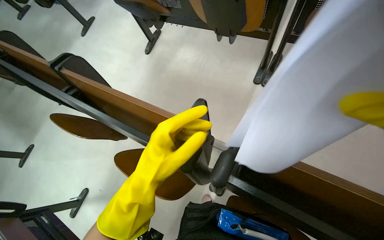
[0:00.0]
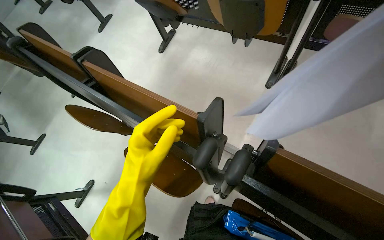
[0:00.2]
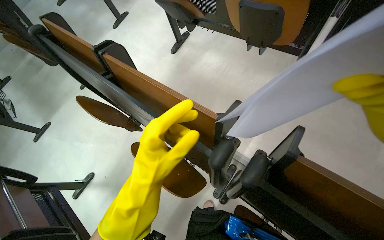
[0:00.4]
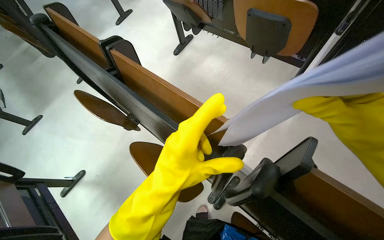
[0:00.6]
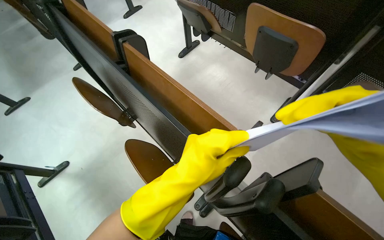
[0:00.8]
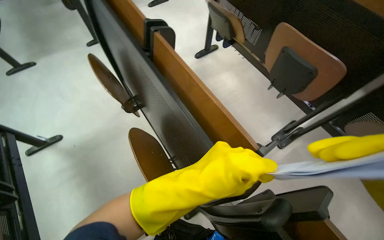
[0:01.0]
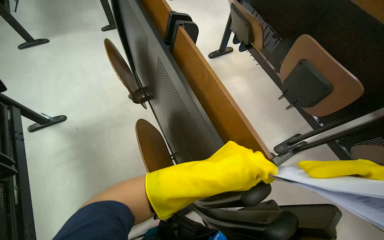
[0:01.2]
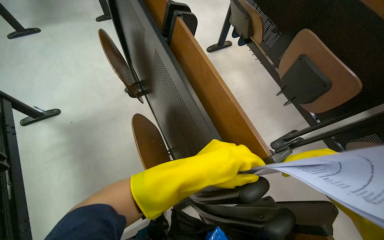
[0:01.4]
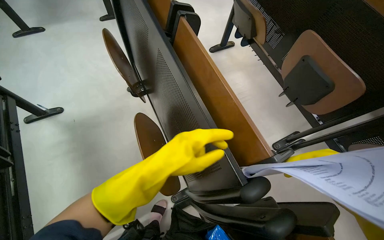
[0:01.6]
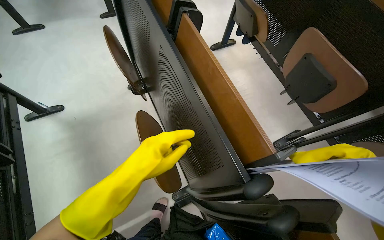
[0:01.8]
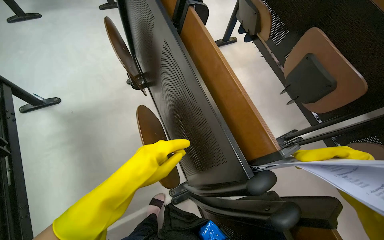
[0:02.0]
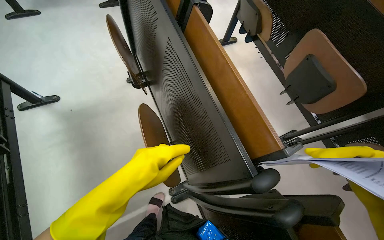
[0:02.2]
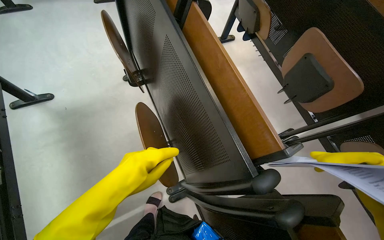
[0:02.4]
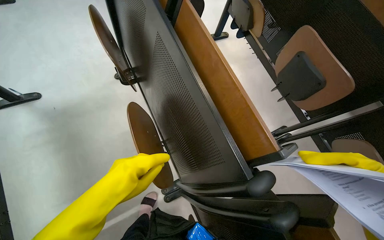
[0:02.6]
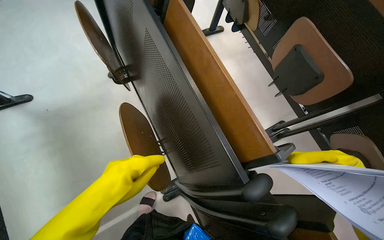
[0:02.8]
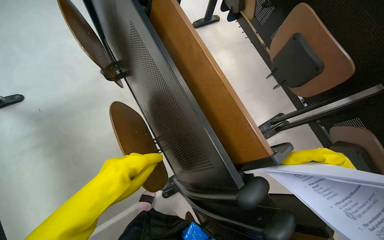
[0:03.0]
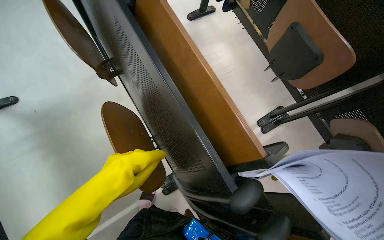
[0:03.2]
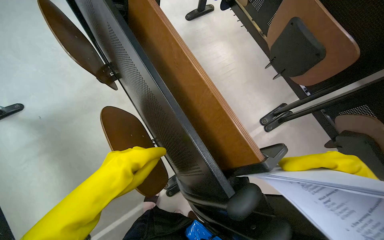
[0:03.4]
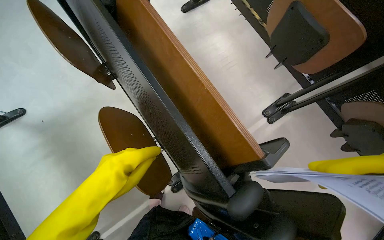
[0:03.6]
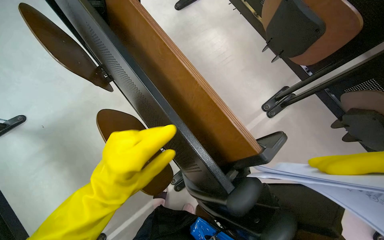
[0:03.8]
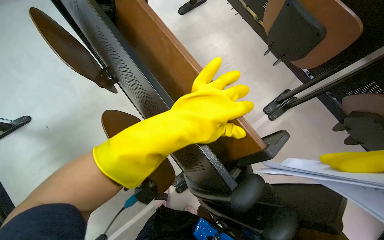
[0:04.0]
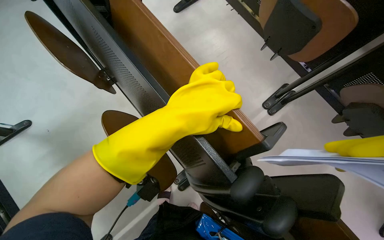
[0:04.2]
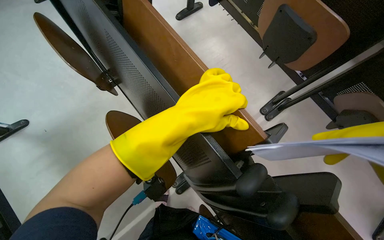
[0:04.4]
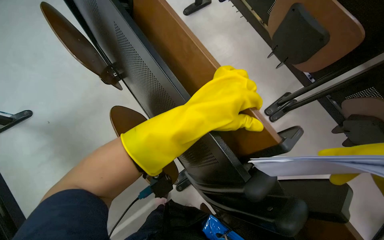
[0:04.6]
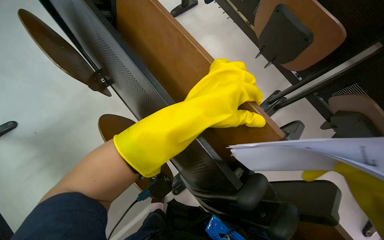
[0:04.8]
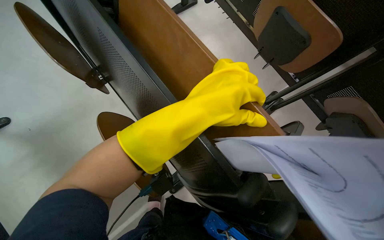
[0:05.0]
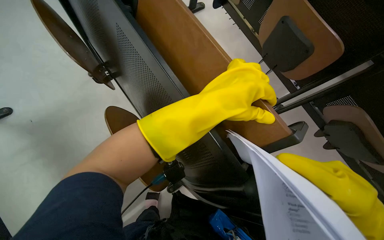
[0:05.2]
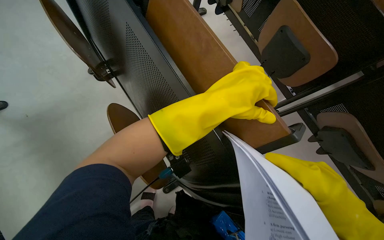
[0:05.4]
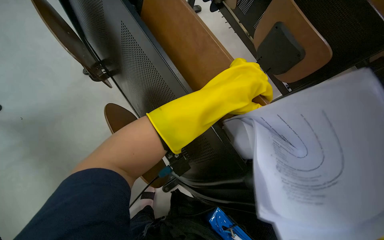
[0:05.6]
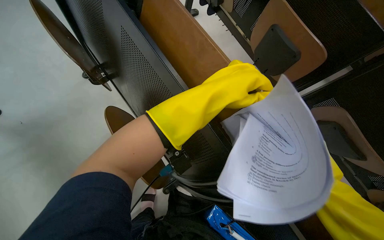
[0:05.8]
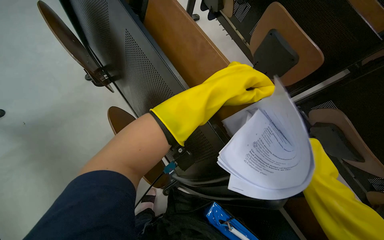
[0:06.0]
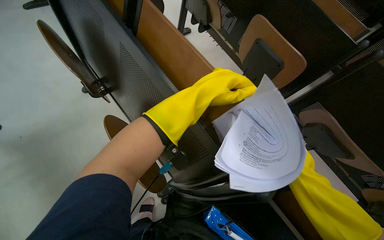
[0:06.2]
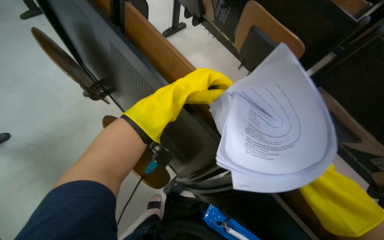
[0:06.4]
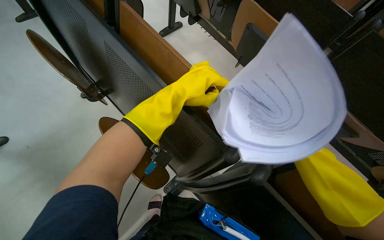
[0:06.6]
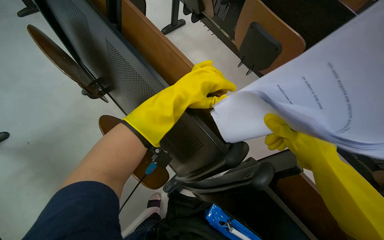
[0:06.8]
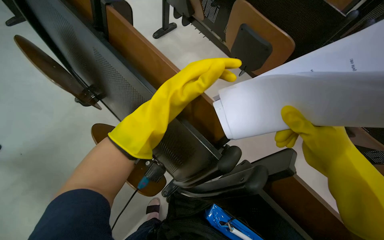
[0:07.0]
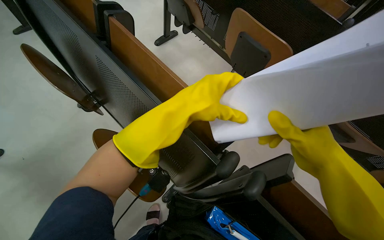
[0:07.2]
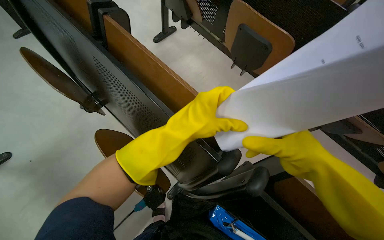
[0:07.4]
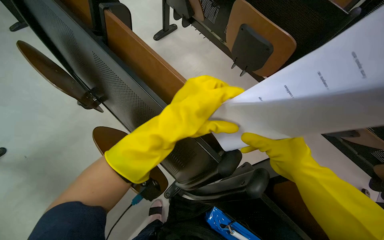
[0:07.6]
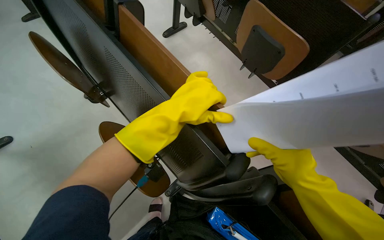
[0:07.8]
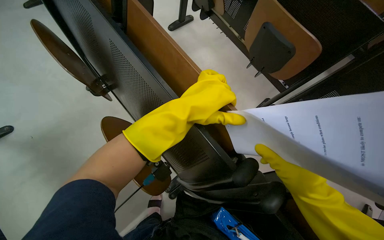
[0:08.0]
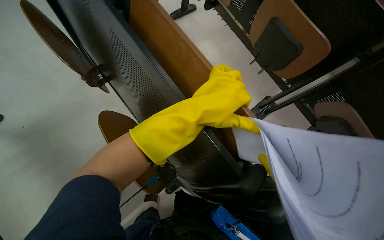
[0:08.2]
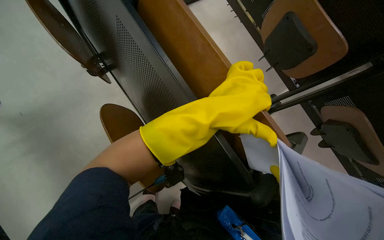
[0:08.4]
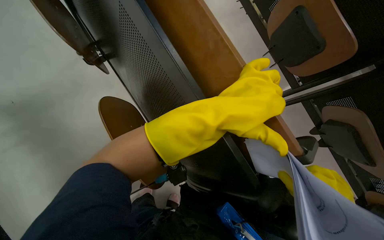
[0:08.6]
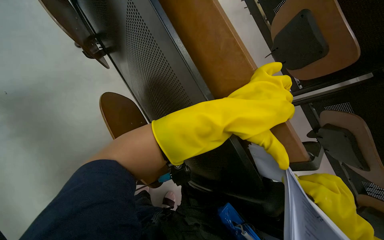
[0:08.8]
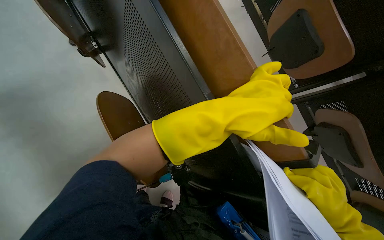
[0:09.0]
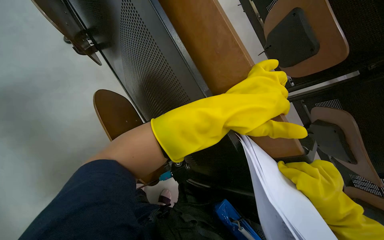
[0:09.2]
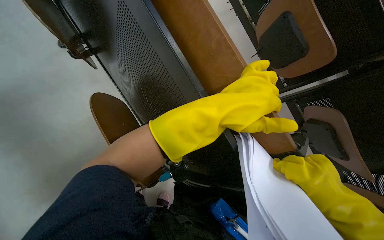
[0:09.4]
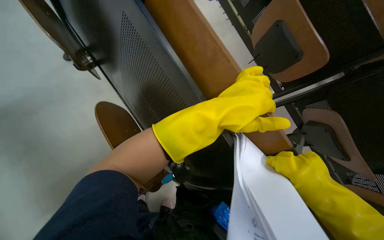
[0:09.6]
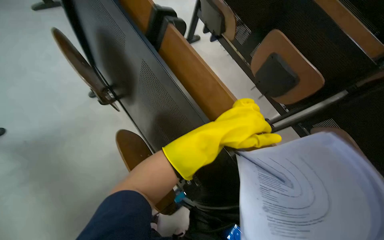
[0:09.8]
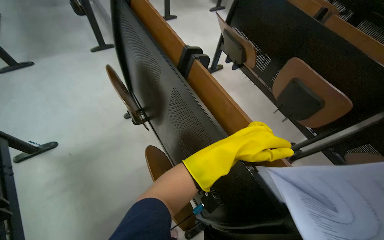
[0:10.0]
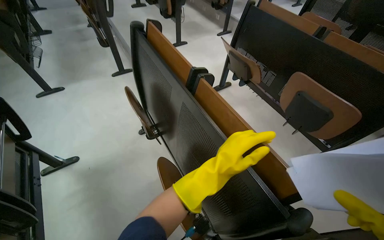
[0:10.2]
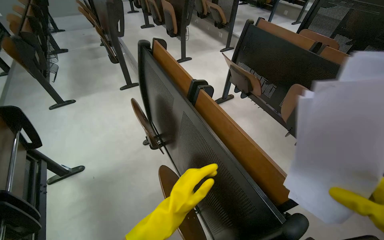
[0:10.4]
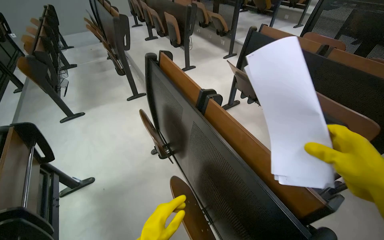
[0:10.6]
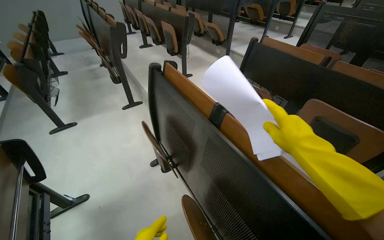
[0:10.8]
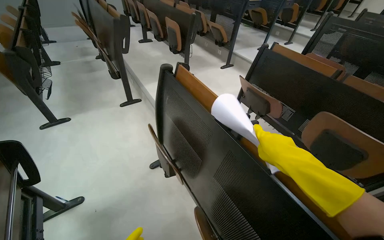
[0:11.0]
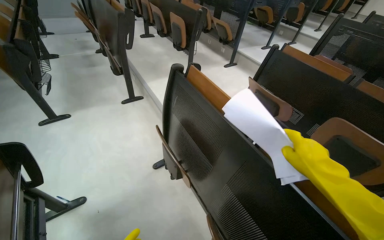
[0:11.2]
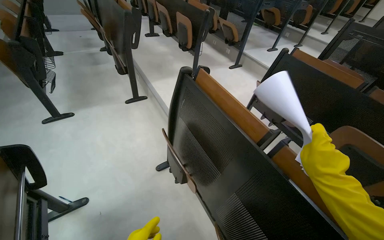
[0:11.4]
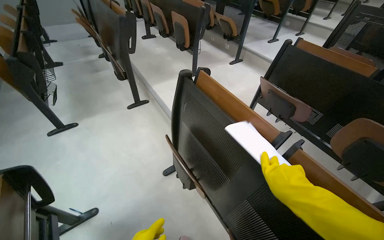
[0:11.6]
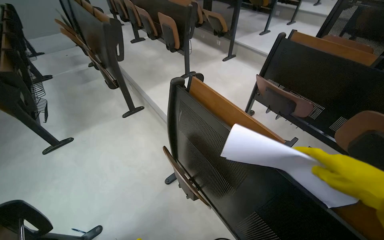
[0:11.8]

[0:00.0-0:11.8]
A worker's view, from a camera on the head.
Job: organizing items.
The whole recording: Picking up papers from desks. The worker picks up papers from the classroom desks.
0:00.0 to 0:01.4: The scene turns roughly 40 degrees clockwise in the picture.
0:01.4 to 0:03.0: The left hand heads to the left, covering about 20 cm.
0:03.0 to 0:04.4: The left hand shifts roughly 25 cm up the picture and to the right.
0:06.0 to 0:07.4: The left hand moves down the picture, some 10 cm.
0:08.8 to 0:10.4: The camera is aimed roughly 15 degrees further to the left. The view tips upward by some 35 degrees.
0:10.4 to 0:11.8: The wearer moves approximately 50 cm.

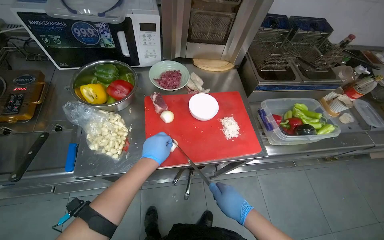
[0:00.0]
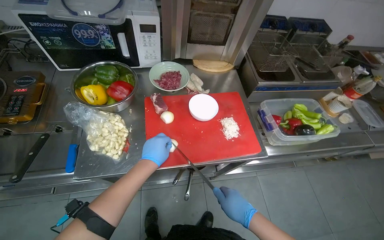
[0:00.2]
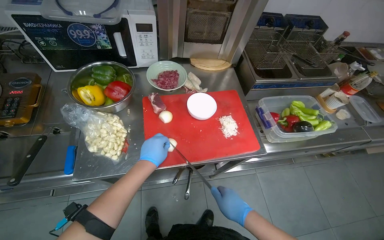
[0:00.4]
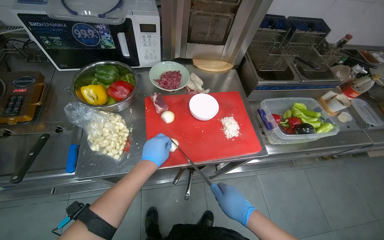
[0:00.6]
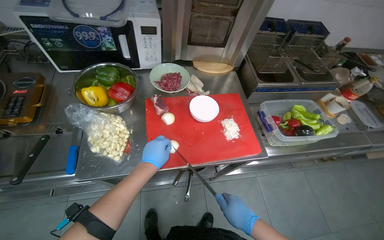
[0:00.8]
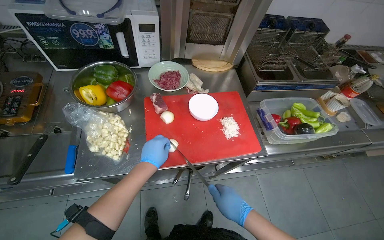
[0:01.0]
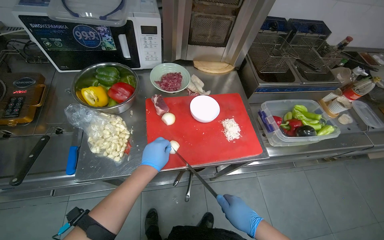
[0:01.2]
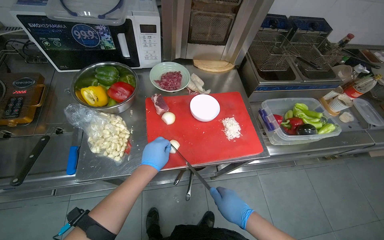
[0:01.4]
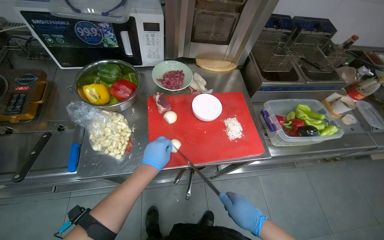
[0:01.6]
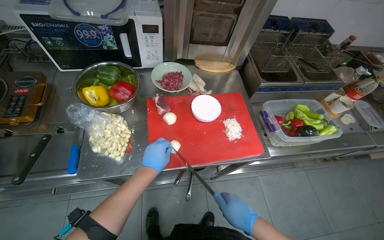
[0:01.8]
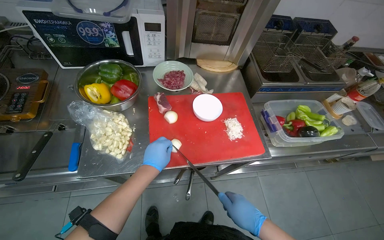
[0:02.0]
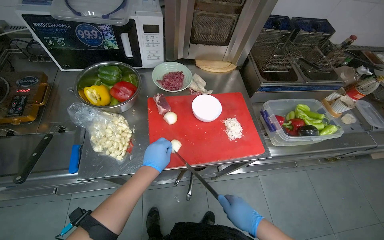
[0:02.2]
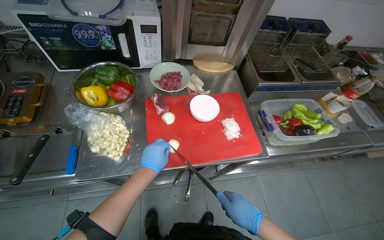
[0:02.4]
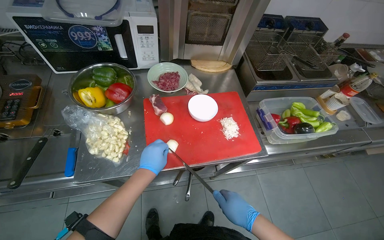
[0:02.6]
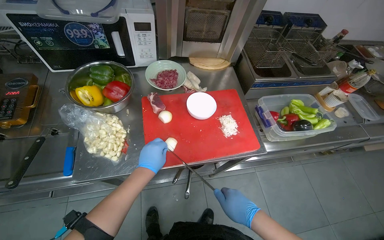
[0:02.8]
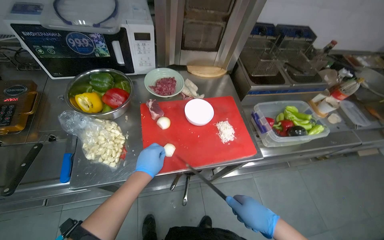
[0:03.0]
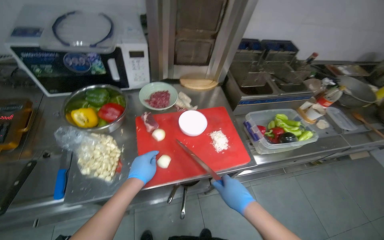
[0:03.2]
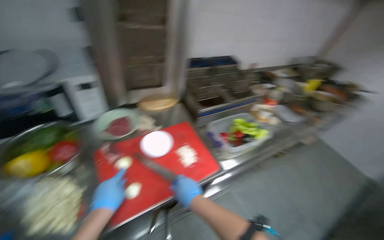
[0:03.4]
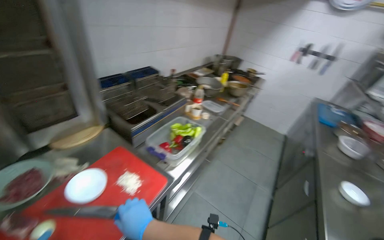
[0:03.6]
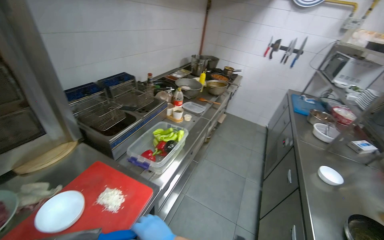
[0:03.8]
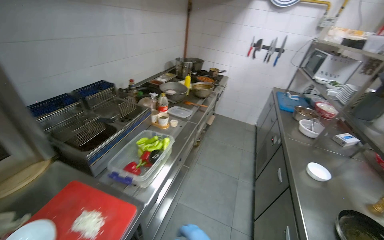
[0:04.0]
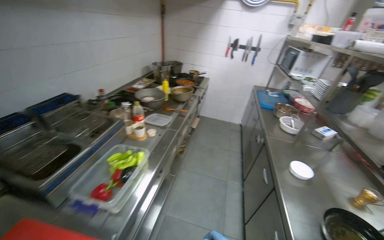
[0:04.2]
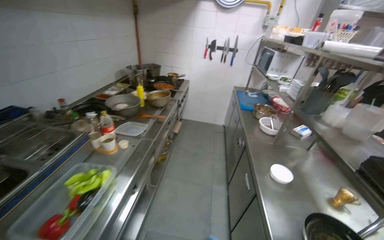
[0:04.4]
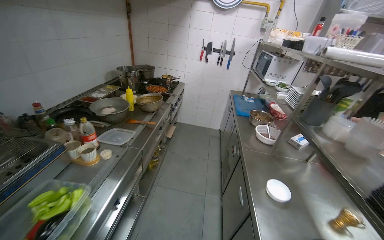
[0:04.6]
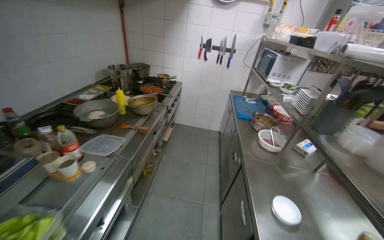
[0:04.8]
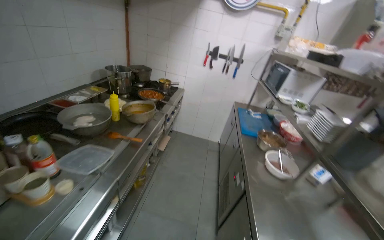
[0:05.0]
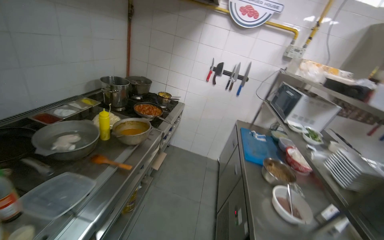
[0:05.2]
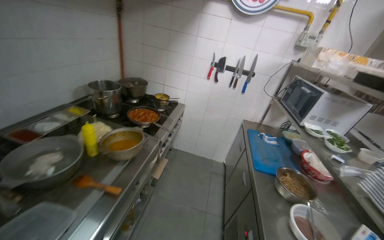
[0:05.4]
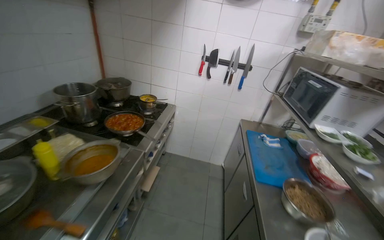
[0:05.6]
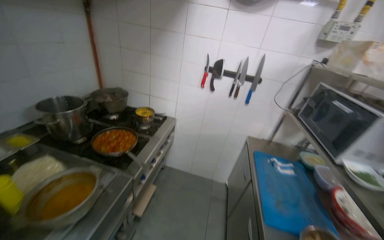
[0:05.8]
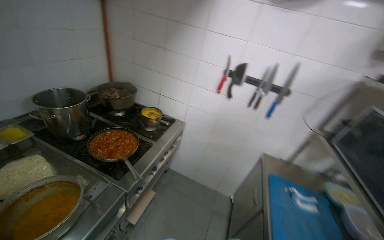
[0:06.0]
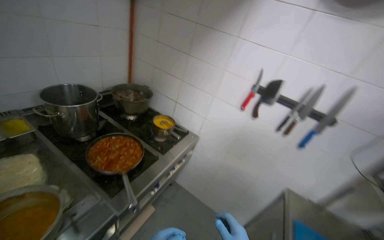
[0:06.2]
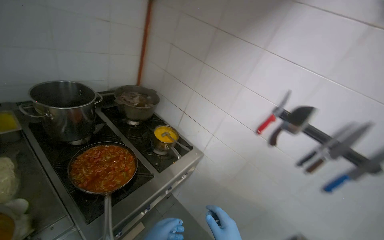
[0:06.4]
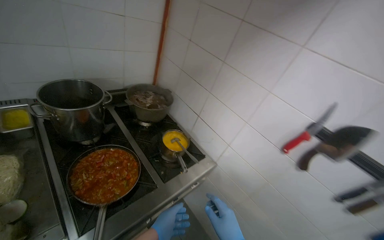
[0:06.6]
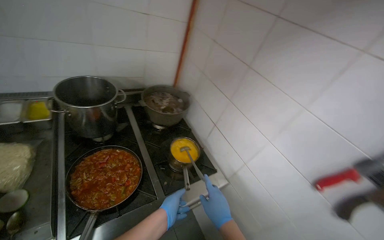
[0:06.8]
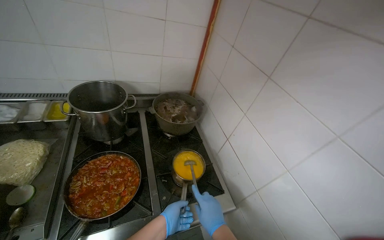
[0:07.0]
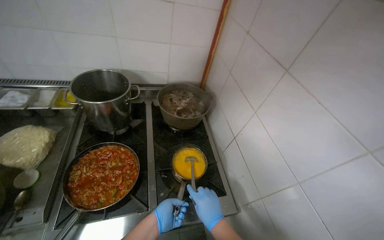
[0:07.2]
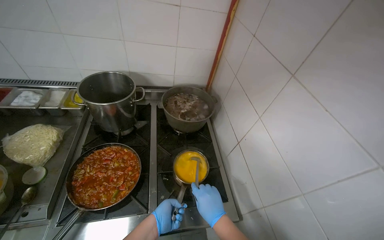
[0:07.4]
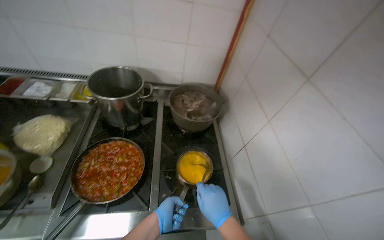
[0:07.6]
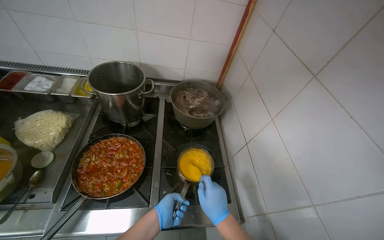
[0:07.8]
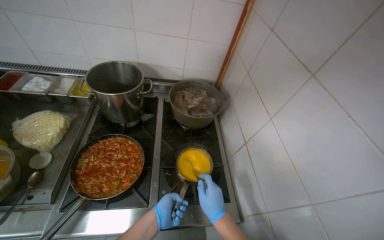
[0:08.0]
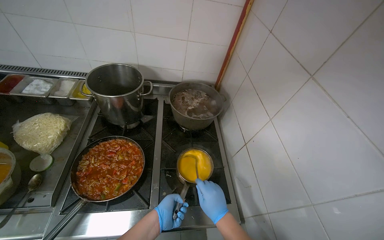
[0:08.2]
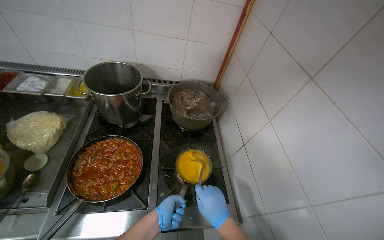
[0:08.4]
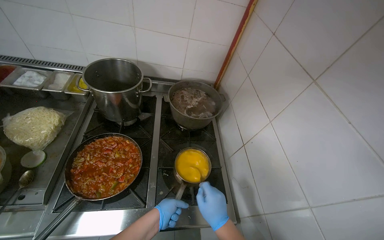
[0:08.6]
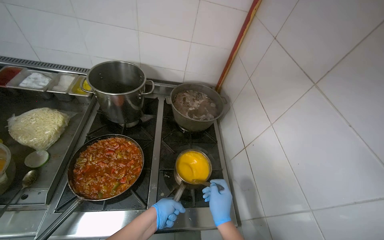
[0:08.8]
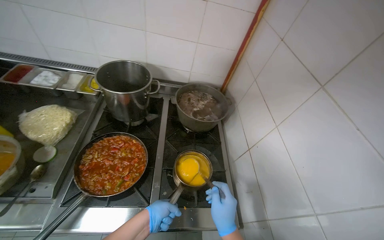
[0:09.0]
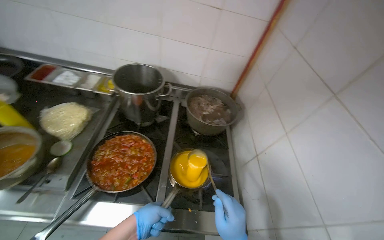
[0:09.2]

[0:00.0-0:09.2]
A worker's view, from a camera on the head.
Job: preparing food.
The whole recording: Chopping onions and arranging meal in white dish. The worker chops the onion, places the prepared meal into a white dish, and arranges the meal.
0:00.0 to 0:03.0: The hands make small movements and keep their place.
0:03.0 to 0:04.6: The camera is carried roughly 60 cm. The head turns to the right by approximately 70 degrees. The view tilts roughly 15 degrees upward.
0:04.6 to 0:06.2: The camera travels some 1.5 m. The wearer looks some 25 degrees further to the left.
0:06.2 to 0:07.6: The camera travels about 70 cm. The wearer's head swings roughly 50 degrees to the left.
0:07.6 to 0:09.2: The left hand goes roughly 10 cm nearer to the camera.
